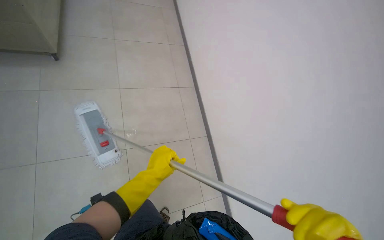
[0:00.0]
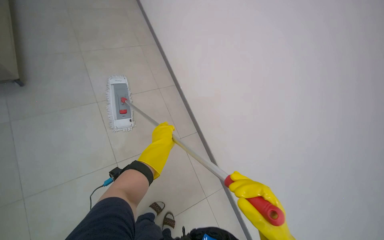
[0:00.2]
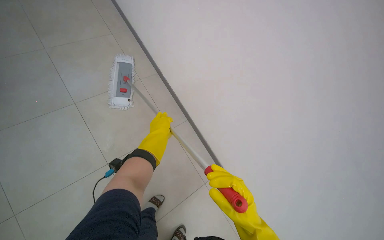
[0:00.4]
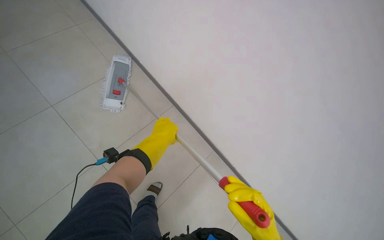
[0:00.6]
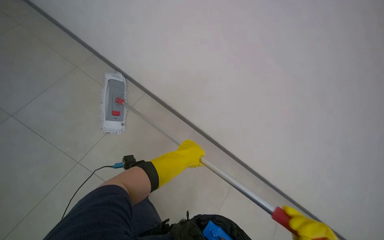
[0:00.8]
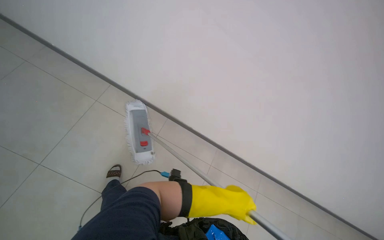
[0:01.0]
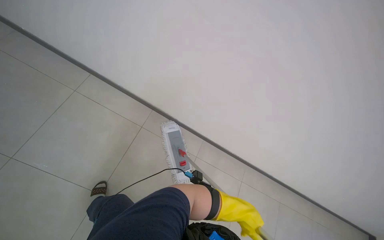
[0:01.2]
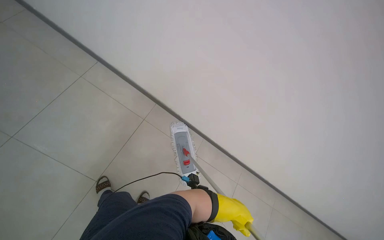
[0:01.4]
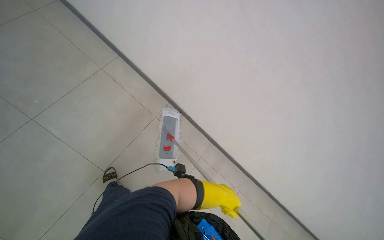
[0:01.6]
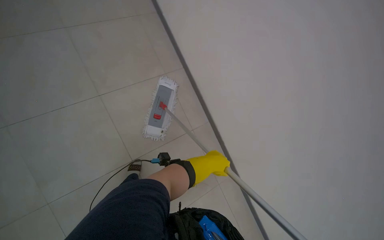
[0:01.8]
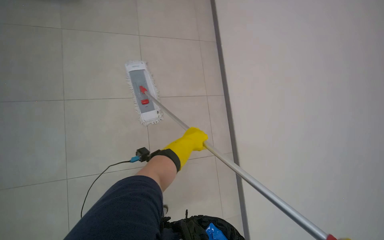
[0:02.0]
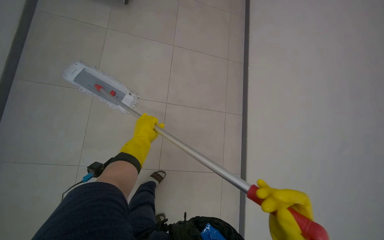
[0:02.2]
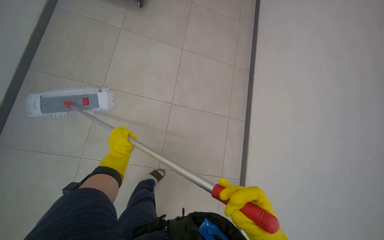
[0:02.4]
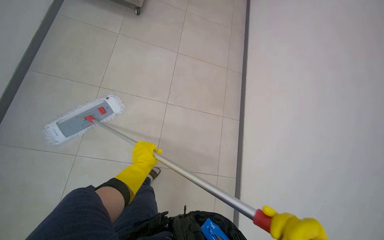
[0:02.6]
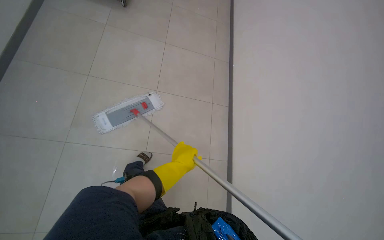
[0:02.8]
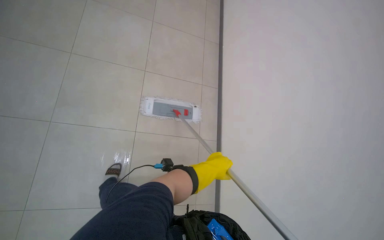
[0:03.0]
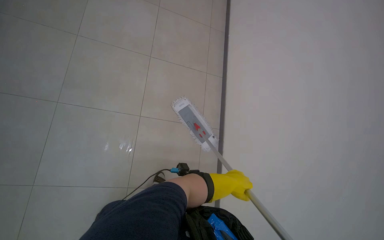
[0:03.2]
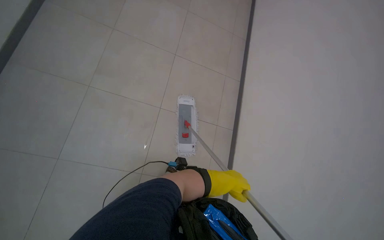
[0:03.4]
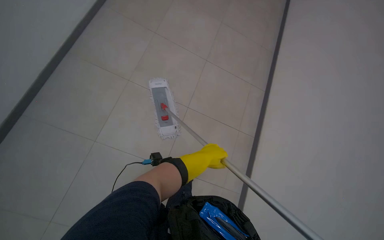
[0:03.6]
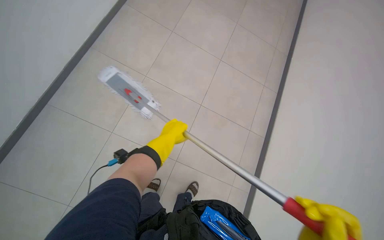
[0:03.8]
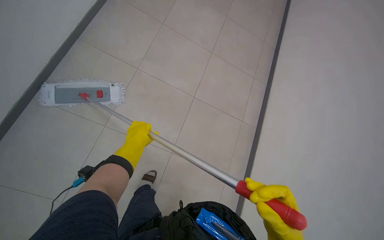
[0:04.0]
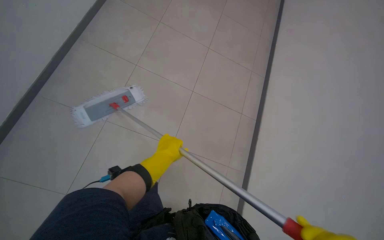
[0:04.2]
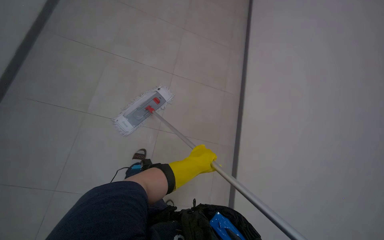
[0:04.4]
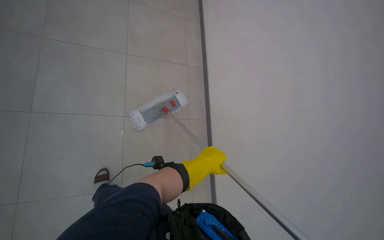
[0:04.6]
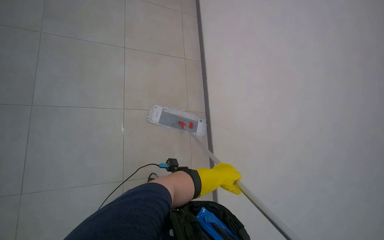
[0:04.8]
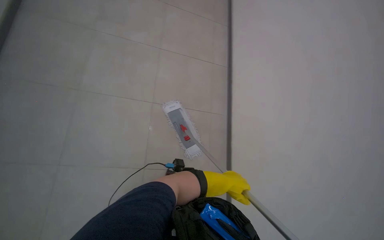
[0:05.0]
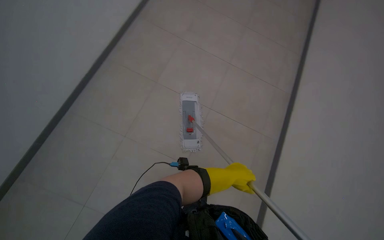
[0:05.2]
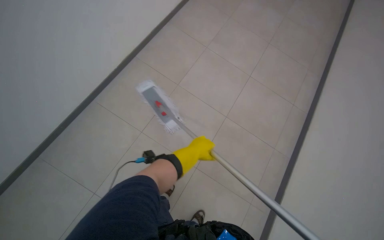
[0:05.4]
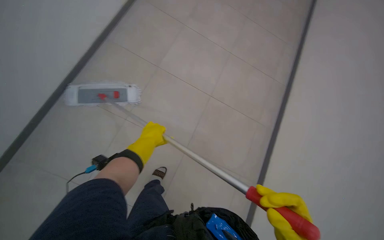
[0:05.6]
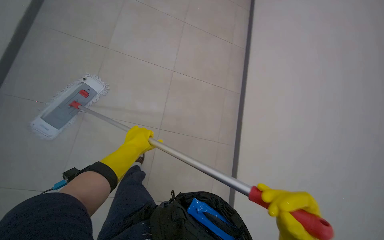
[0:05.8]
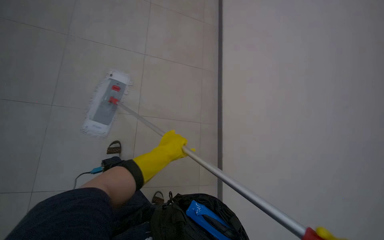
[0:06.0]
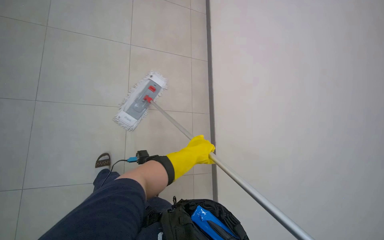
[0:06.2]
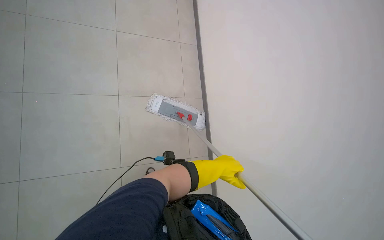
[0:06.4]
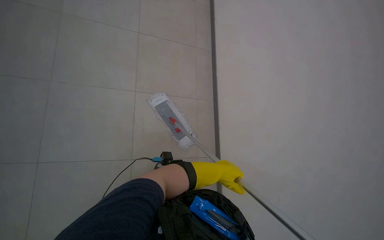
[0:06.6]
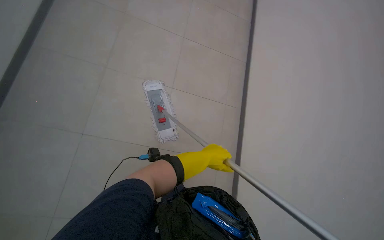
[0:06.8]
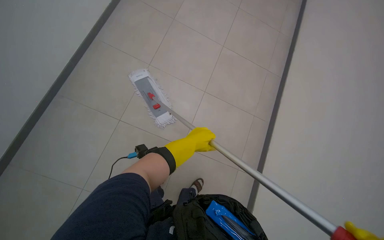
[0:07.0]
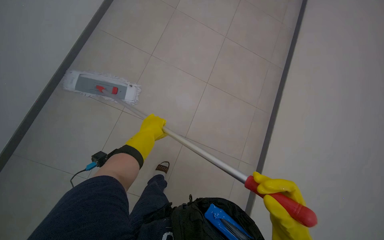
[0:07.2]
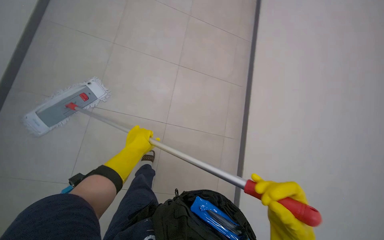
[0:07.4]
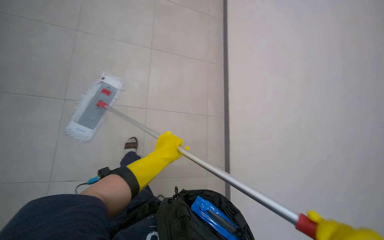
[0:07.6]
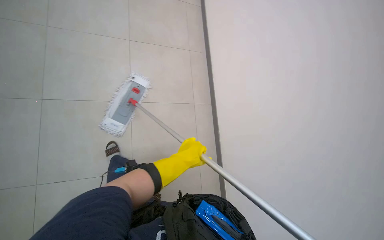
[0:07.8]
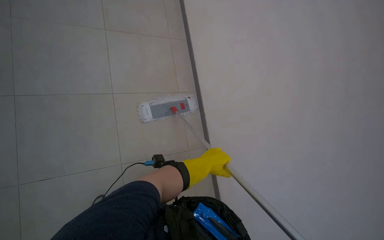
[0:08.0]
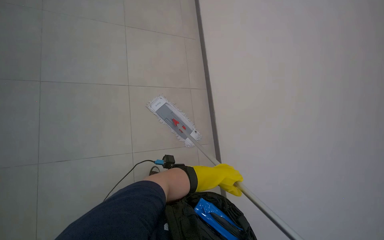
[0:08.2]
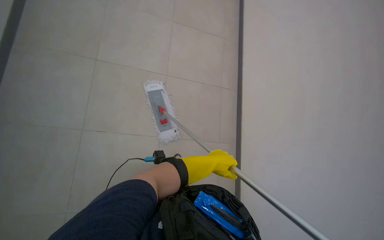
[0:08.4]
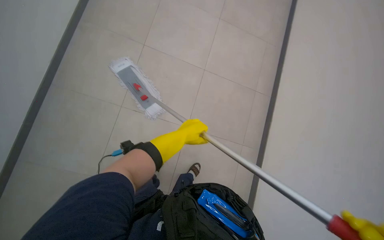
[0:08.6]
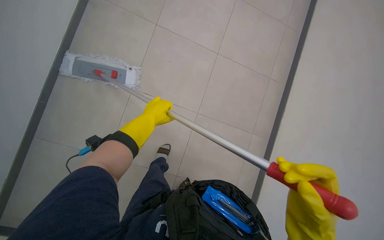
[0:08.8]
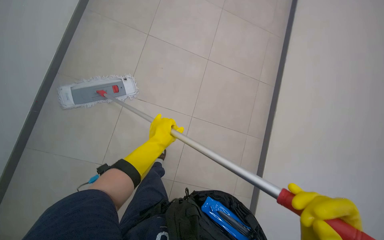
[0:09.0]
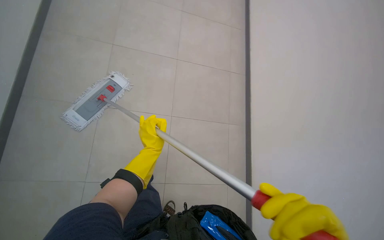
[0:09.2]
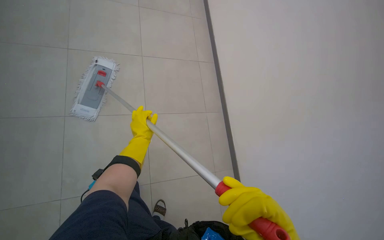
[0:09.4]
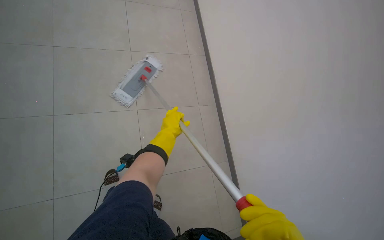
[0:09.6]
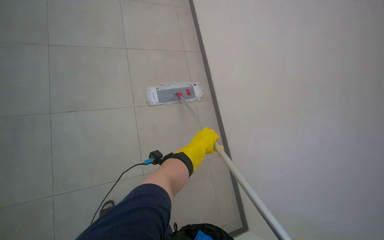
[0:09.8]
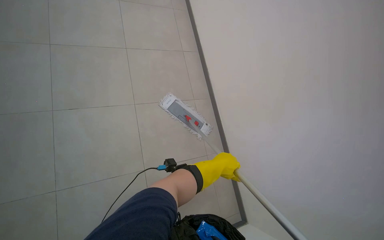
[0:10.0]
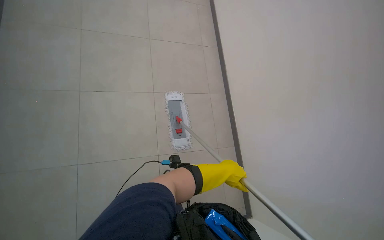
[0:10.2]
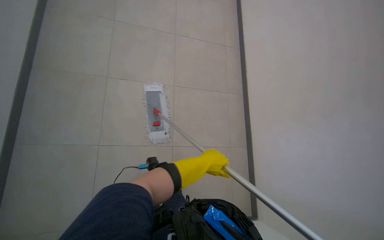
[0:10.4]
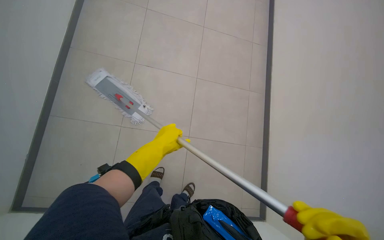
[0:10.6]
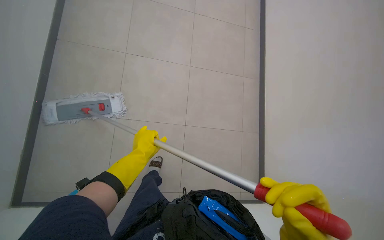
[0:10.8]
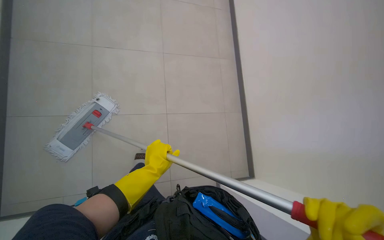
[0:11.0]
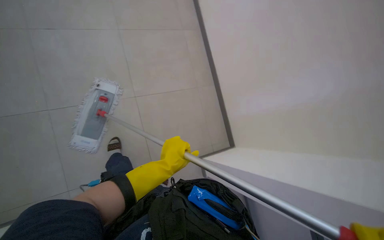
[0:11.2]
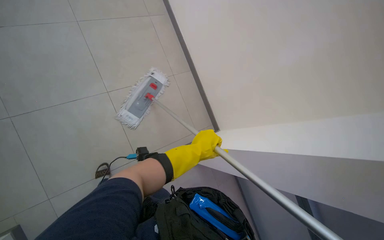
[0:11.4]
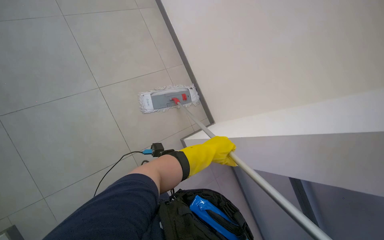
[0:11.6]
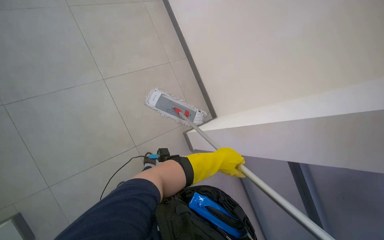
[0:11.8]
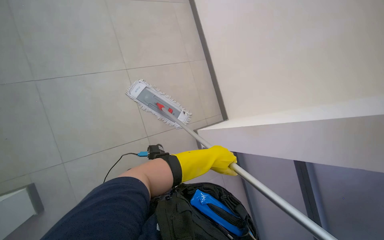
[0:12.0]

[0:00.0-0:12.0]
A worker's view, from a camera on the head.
Job: mopping floor.
The whole recording: Mopping hallway floor. The worker mops the tiled floor in the hallway.
0:07.6 to 0:09.0: The left hand goes to the right and returns, about 15 cm each way.
0:09.0 to 0:10.4: The head travels approximately 40 cm. The wearer looks some 55 degrees further to the left.

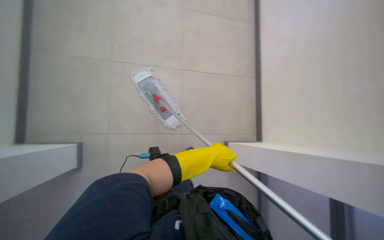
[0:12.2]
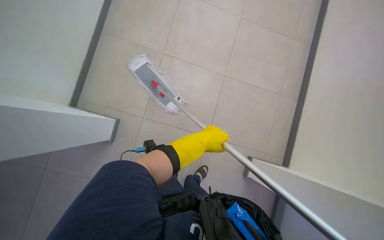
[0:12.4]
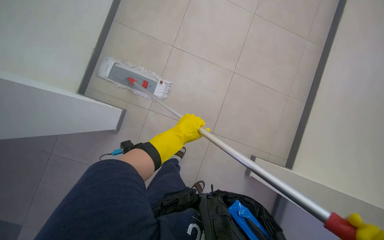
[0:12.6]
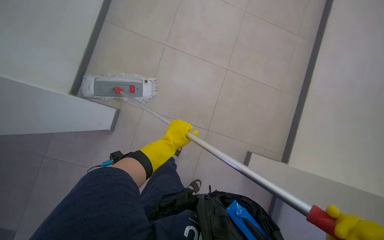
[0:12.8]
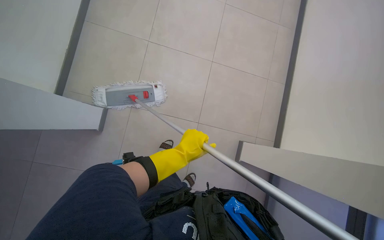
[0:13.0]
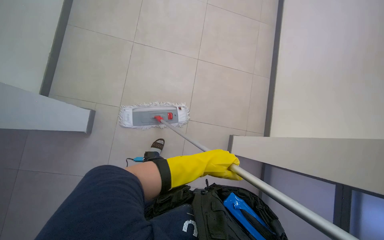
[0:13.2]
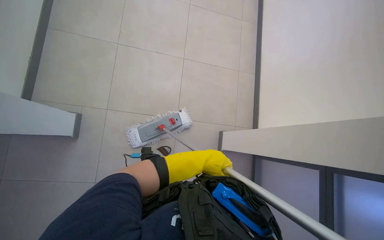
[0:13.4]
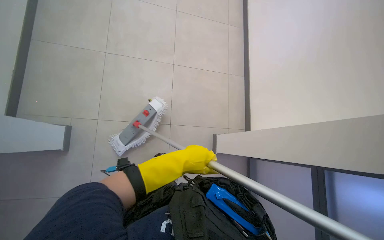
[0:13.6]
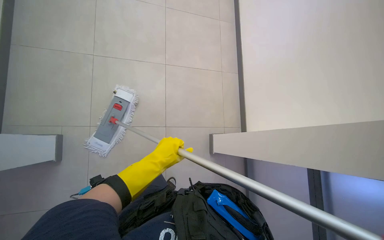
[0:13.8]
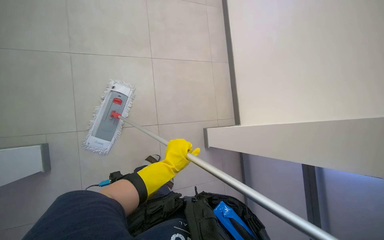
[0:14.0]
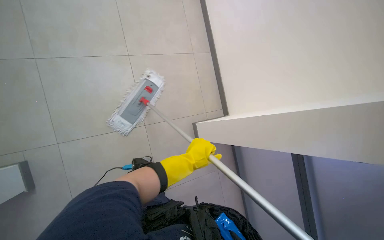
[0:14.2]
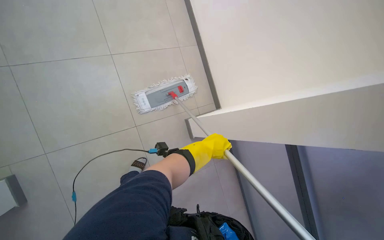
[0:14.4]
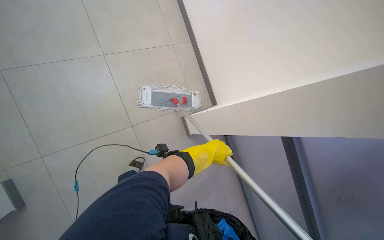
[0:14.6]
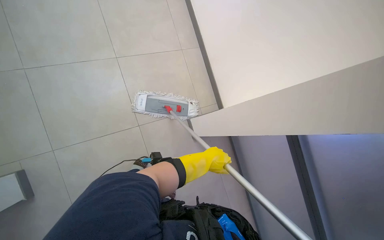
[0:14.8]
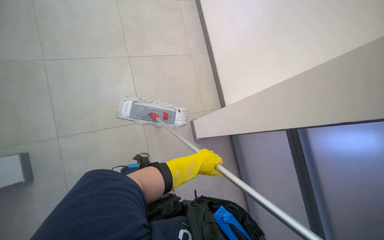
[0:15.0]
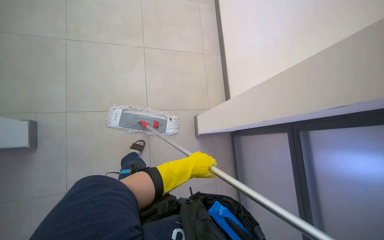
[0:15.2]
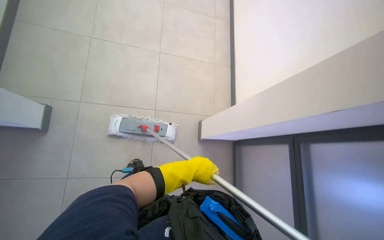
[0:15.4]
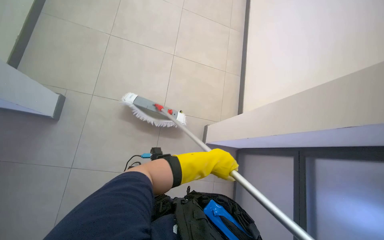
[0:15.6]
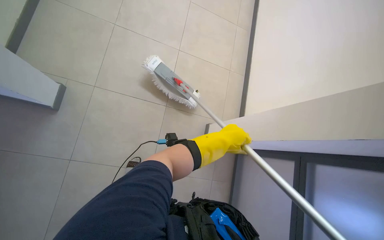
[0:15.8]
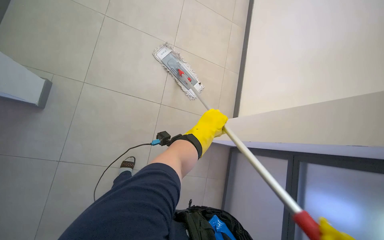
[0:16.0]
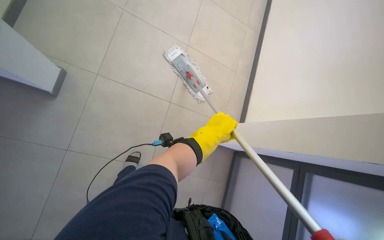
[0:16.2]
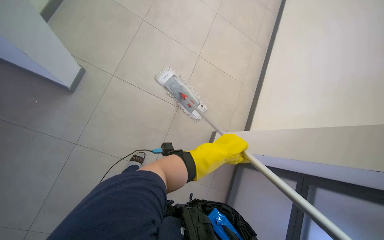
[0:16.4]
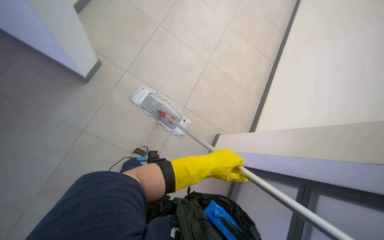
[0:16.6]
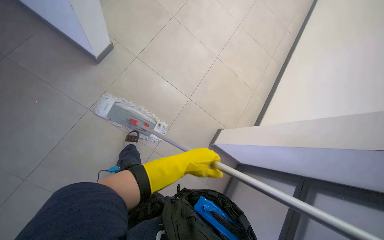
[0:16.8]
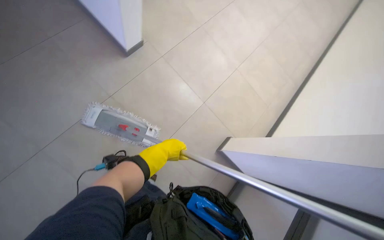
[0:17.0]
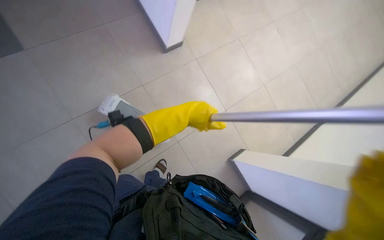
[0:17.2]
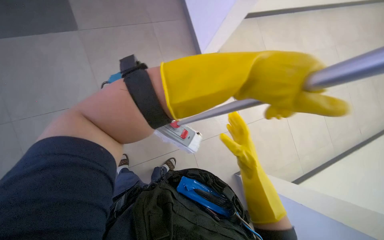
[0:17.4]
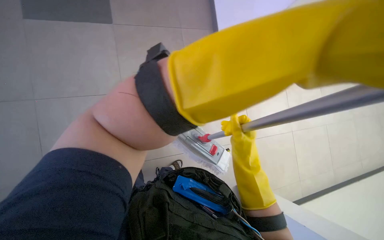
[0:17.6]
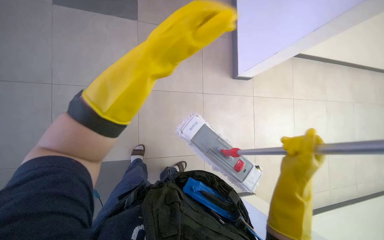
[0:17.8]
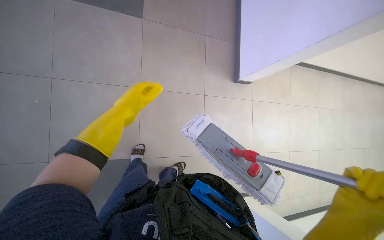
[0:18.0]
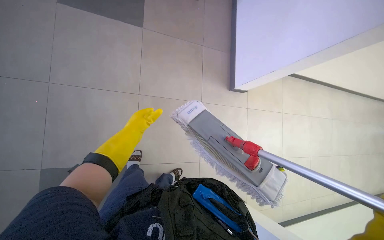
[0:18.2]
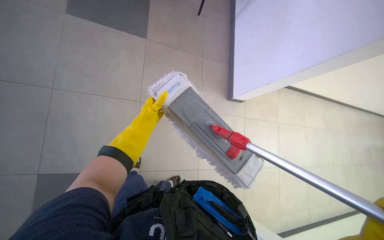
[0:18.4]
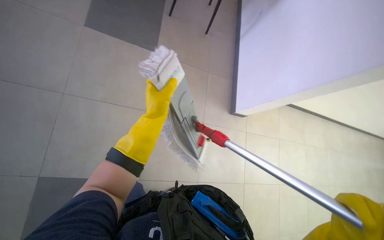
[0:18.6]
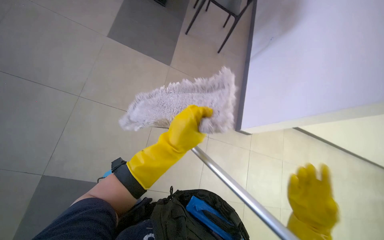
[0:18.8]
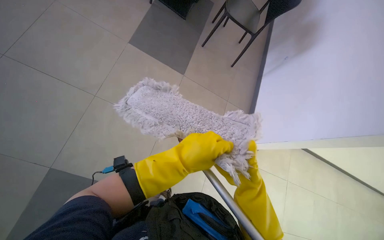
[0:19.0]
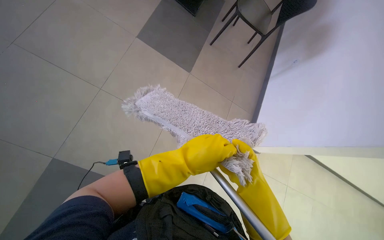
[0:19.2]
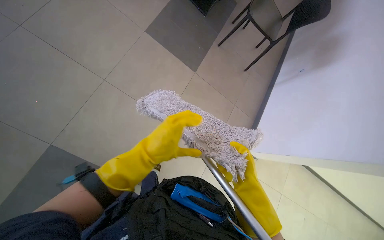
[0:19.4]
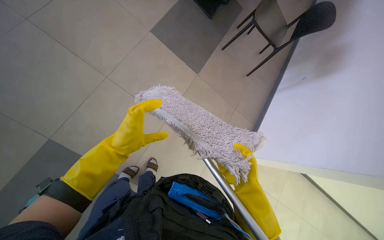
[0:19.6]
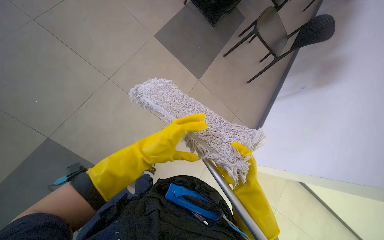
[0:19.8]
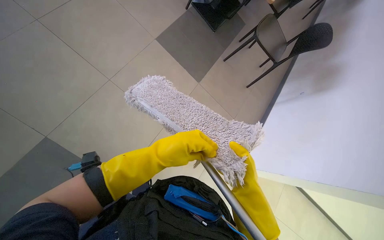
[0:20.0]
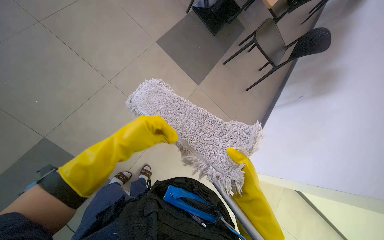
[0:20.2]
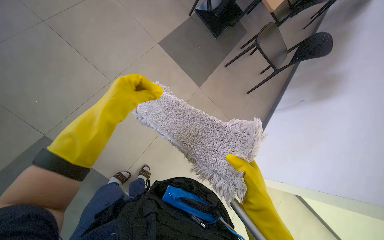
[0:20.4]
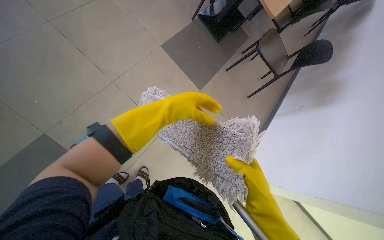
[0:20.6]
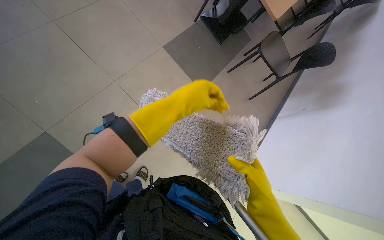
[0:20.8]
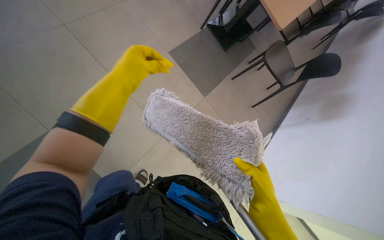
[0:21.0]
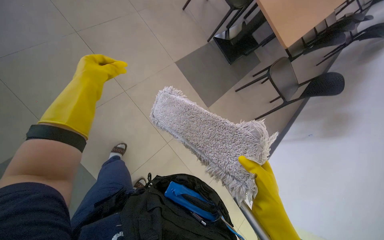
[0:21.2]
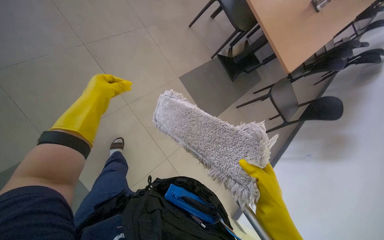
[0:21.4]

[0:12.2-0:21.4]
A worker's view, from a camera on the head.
Job: mopping floor.
The whole recording: Mopping hallway floor. The worker mops the tiled floor in the hallway.
0:12.2 to 0:13.8: The left hand moves left and right over approximately 15 cm, changing direction 2 times.
0:15.2 to 0:16.8: The scene turns roughly 30 degrees clockwise in the picture.
0:18.4 to 0:19.8: The view tilts about 15 degrees upward. Everything in view rotates approximately 30 degrees clockwise. The left hand shifts some 15 cm nearer to the camera.
0:19.8 to 0:21.4: The wearer looks roughly 15 degrees further upward. The left hand moves to the left, roughly 15 cm.
